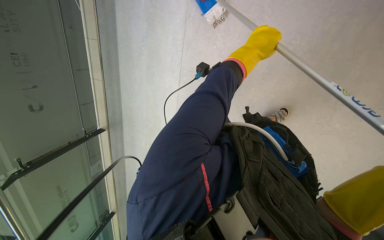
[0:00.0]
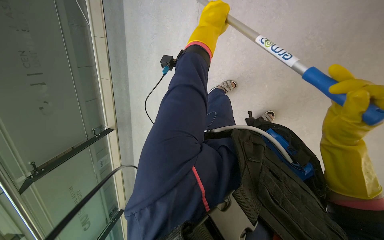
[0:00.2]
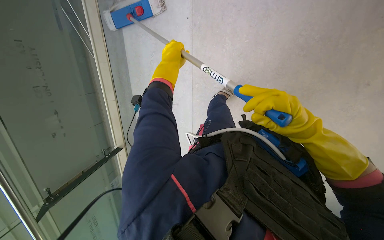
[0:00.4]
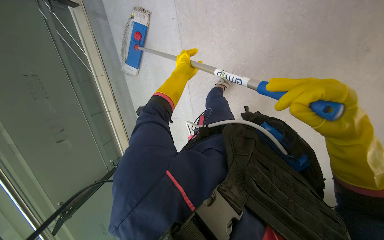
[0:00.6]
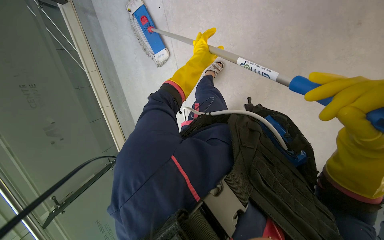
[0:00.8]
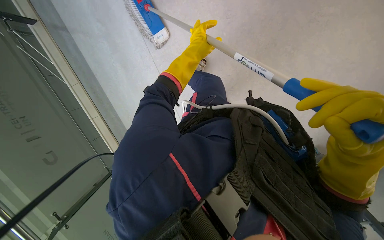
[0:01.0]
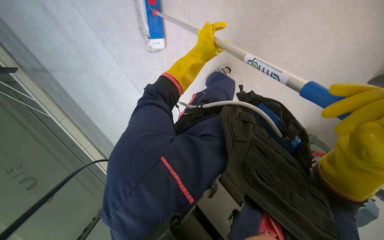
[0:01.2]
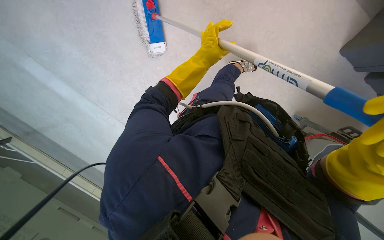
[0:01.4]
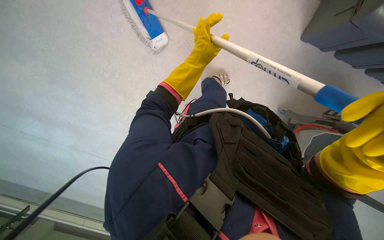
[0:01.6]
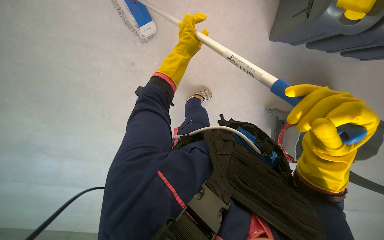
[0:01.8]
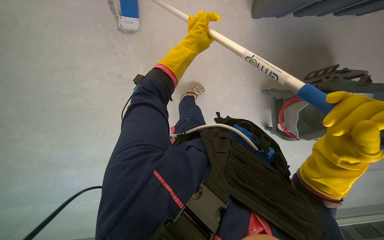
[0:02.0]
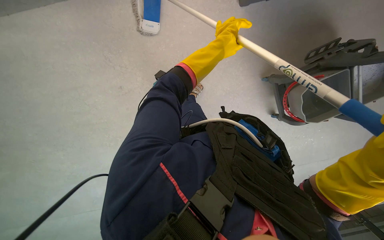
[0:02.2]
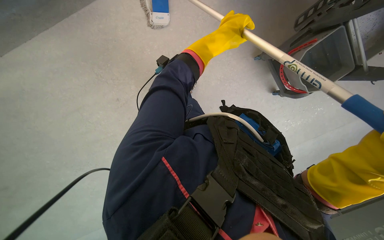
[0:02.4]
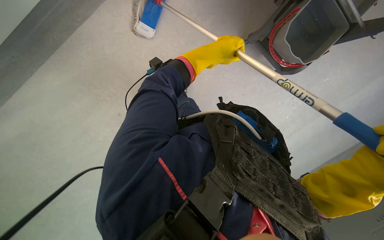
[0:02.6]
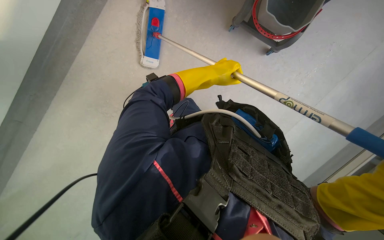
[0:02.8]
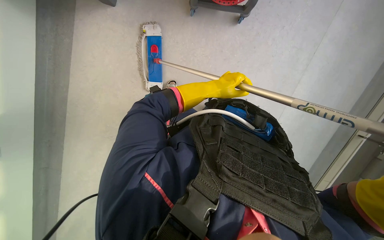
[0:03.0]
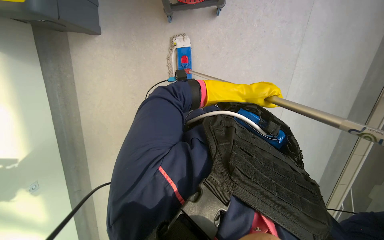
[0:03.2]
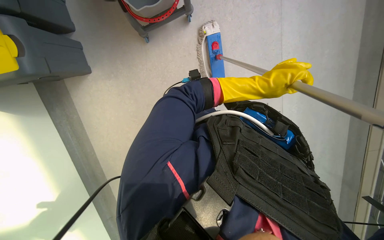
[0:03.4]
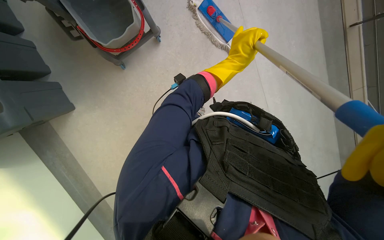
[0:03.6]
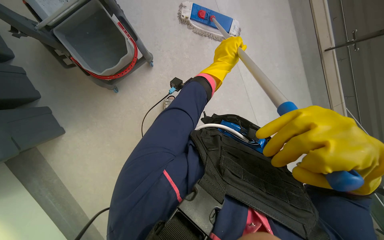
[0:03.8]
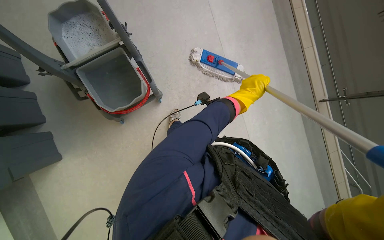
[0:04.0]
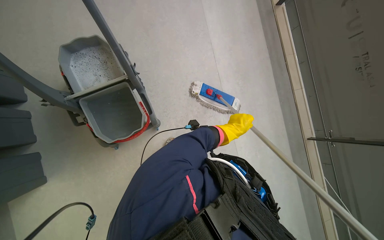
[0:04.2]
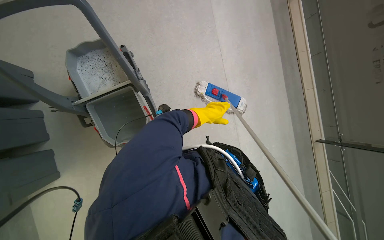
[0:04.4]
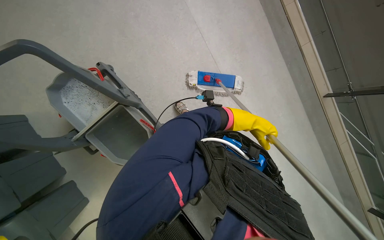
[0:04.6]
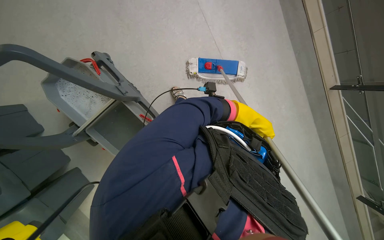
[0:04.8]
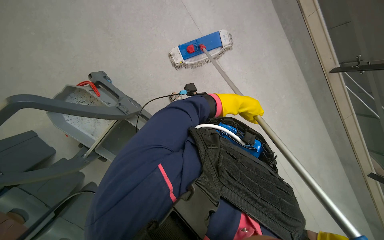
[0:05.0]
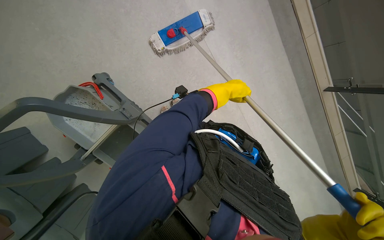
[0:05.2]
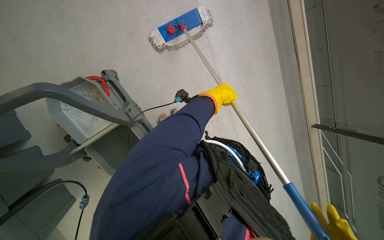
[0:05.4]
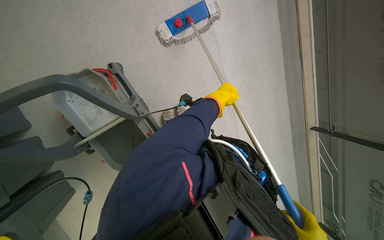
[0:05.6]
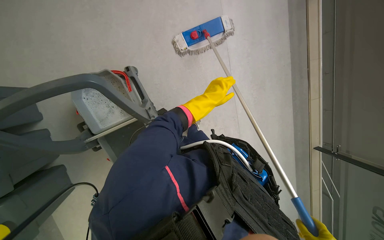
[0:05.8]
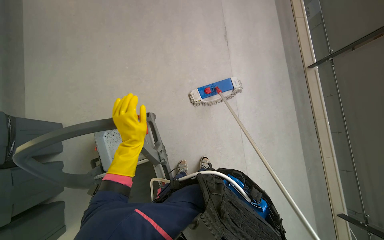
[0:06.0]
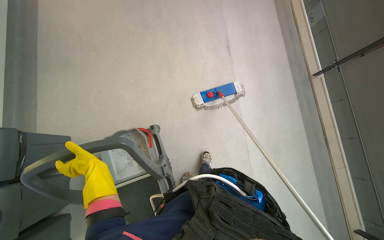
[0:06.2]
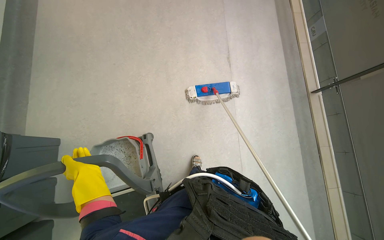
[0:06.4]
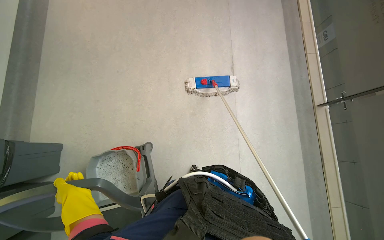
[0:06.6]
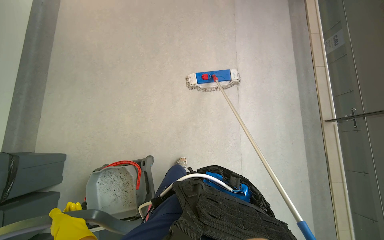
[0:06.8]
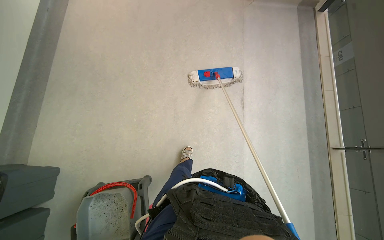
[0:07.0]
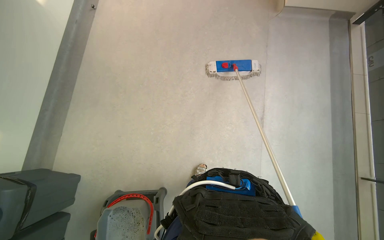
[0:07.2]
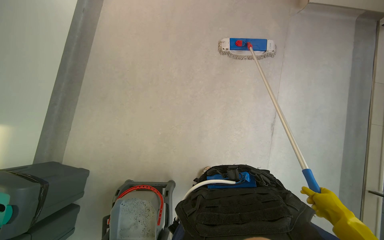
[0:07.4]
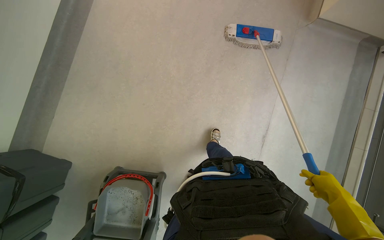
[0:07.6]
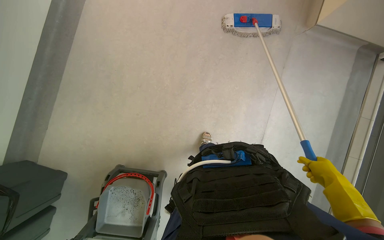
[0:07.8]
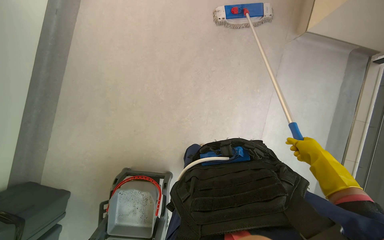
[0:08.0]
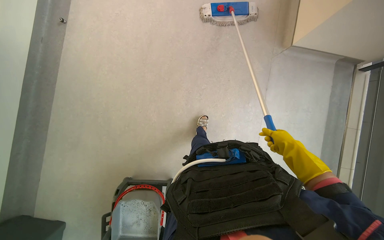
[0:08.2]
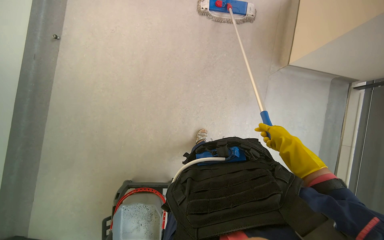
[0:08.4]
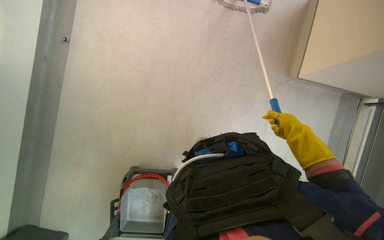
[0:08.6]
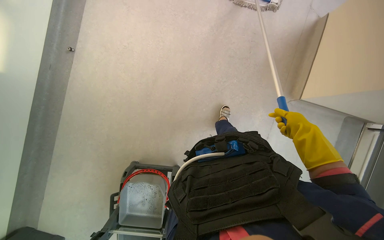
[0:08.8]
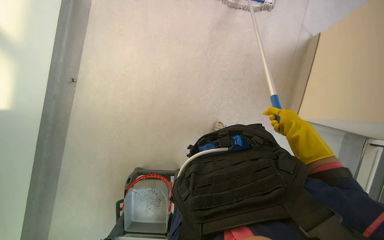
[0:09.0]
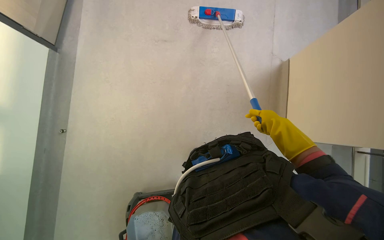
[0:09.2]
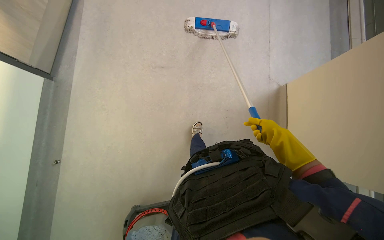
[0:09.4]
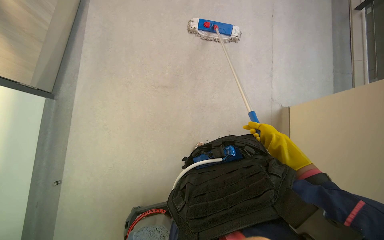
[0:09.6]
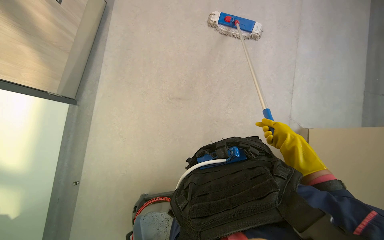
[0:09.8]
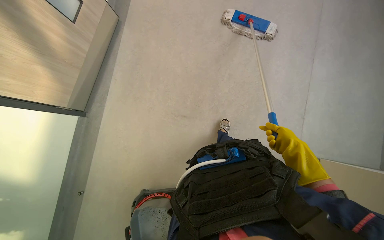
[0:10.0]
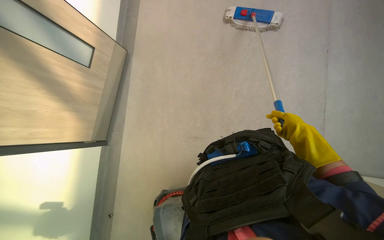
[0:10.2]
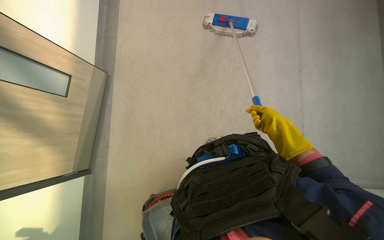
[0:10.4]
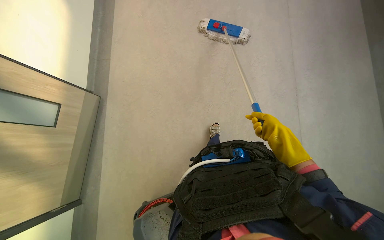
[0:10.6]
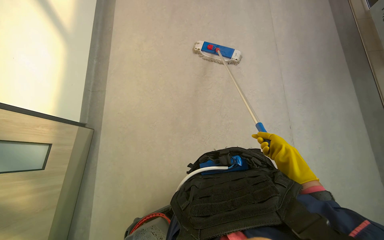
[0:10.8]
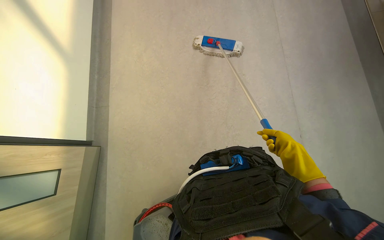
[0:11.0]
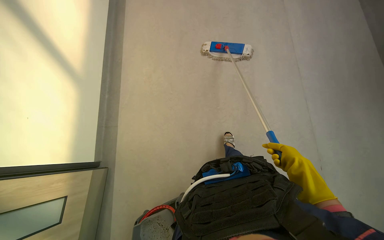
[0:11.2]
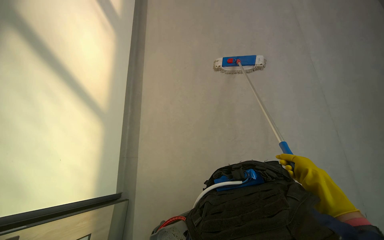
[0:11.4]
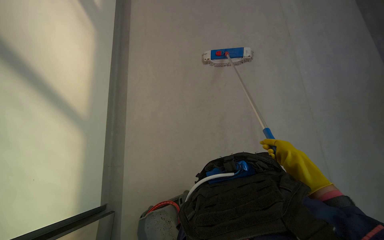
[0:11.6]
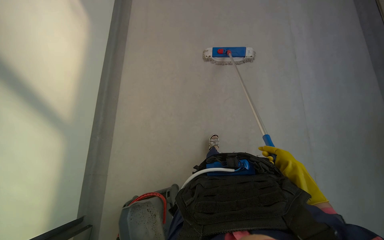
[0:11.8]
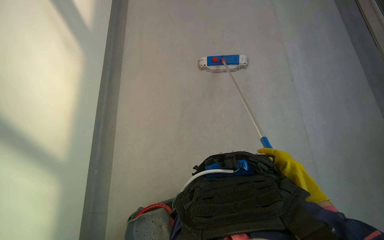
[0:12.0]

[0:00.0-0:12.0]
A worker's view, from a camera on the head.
Job: mopping floor.
The whole recording: Mopping floor. The worker mops the floor with a long-handled mop, periodically wringing it out.
0:00.0 to 0:01.6: The wearer looks approximately 40 degrees further to the right.
0:06.0 to 0:07.6: The wearer moves roughly 90 cm.
0:07.6 to 0:09.0: The camera is carried about 1.5 m.
0:09.0 to 0:10.4: The camera is carried approximately 70 cm.

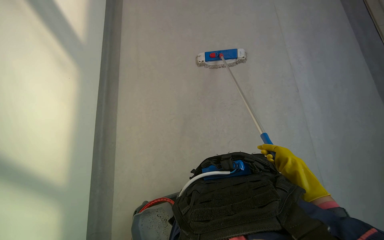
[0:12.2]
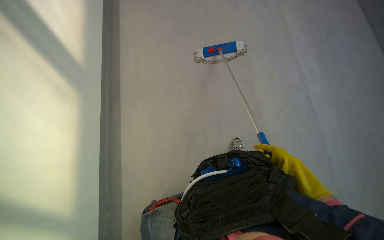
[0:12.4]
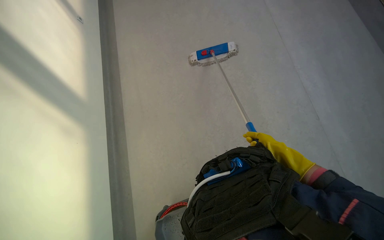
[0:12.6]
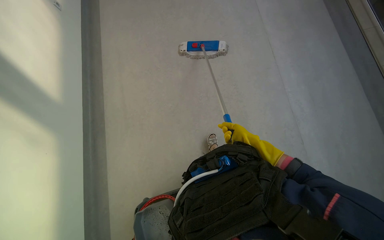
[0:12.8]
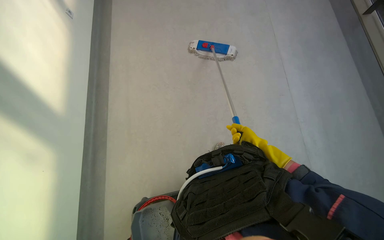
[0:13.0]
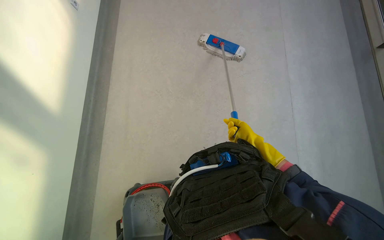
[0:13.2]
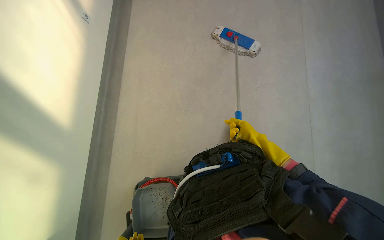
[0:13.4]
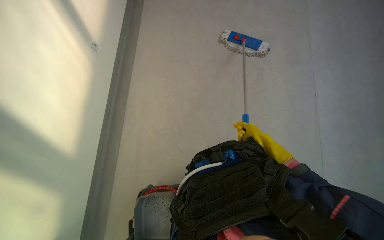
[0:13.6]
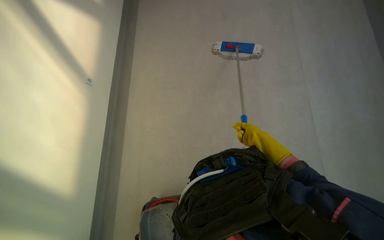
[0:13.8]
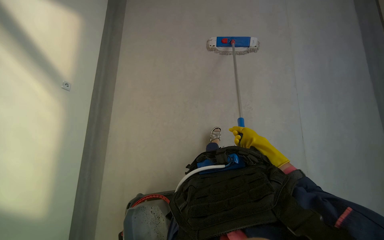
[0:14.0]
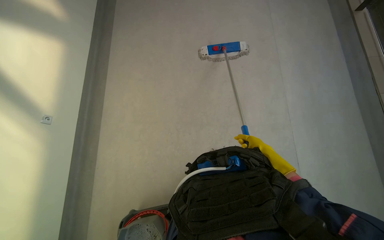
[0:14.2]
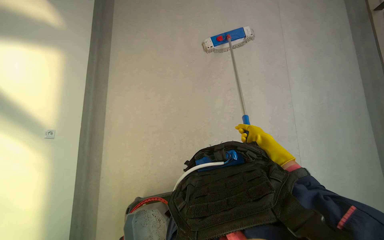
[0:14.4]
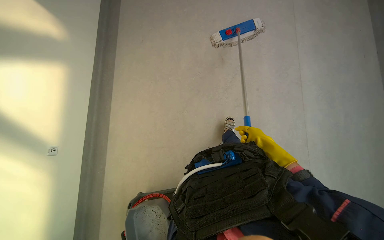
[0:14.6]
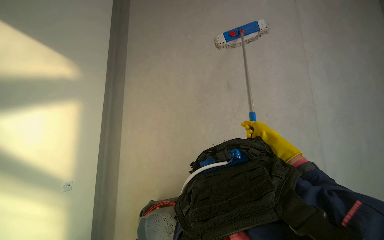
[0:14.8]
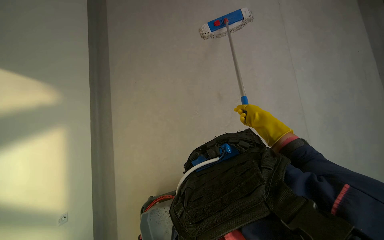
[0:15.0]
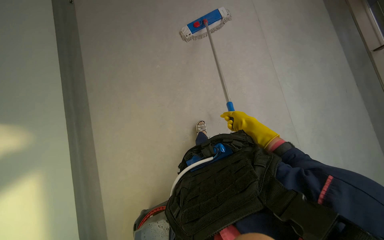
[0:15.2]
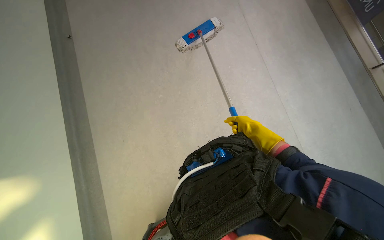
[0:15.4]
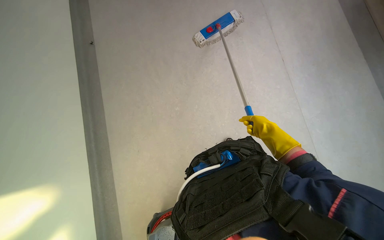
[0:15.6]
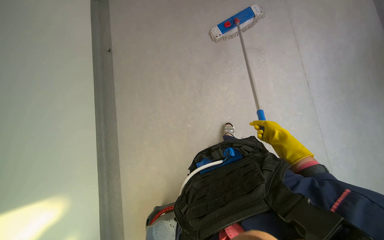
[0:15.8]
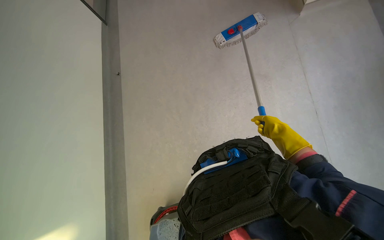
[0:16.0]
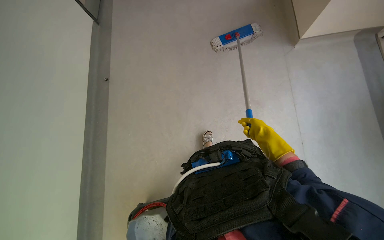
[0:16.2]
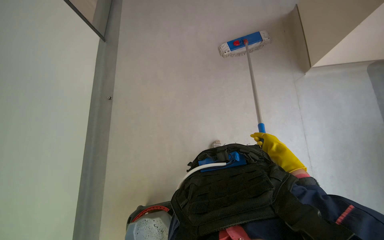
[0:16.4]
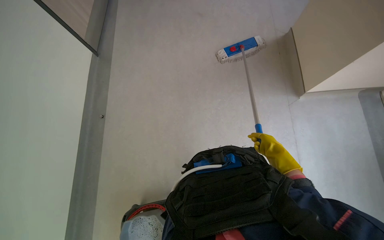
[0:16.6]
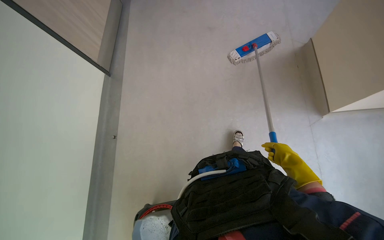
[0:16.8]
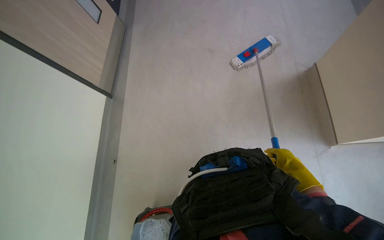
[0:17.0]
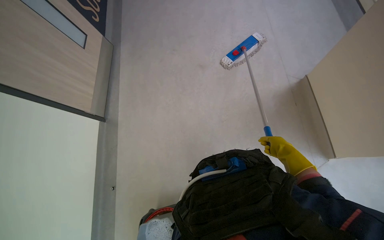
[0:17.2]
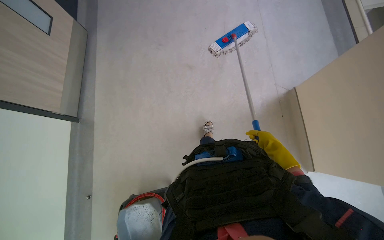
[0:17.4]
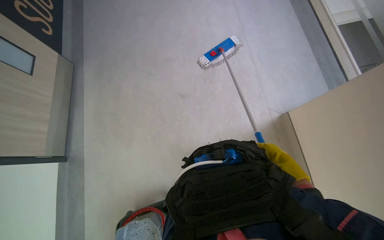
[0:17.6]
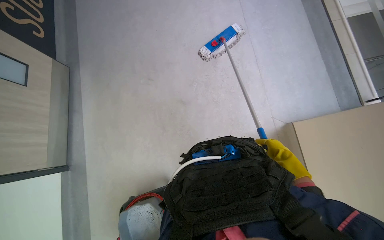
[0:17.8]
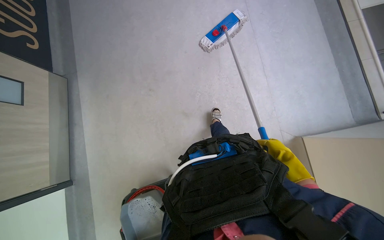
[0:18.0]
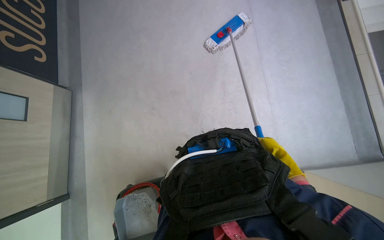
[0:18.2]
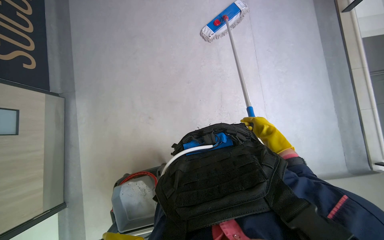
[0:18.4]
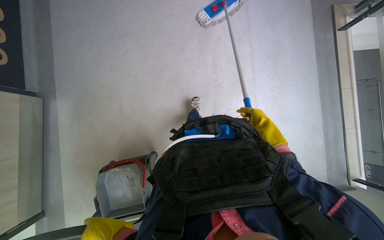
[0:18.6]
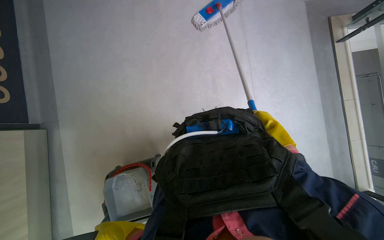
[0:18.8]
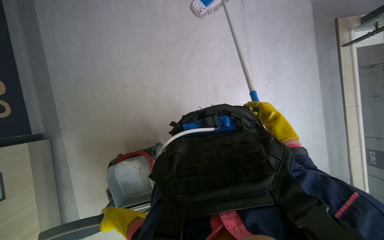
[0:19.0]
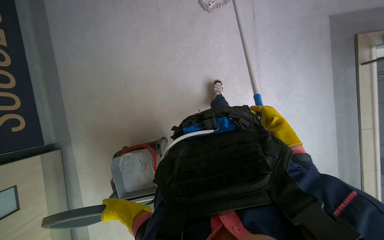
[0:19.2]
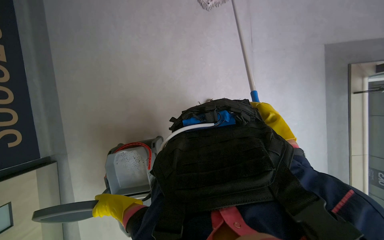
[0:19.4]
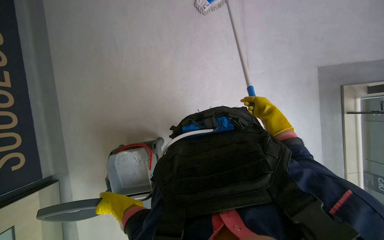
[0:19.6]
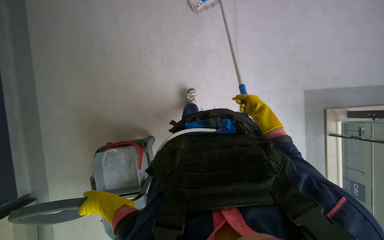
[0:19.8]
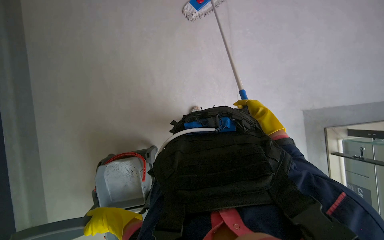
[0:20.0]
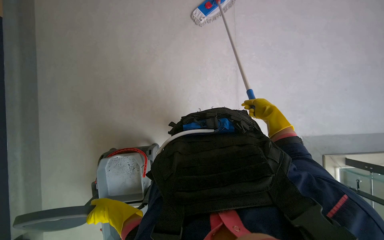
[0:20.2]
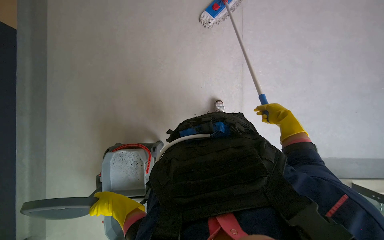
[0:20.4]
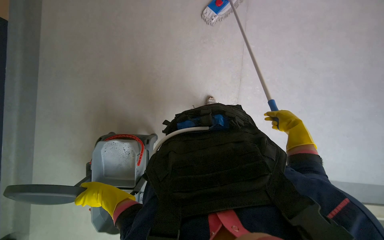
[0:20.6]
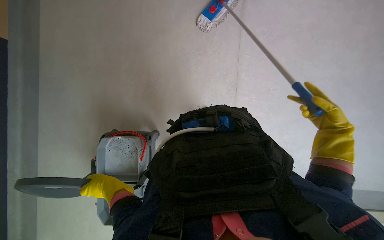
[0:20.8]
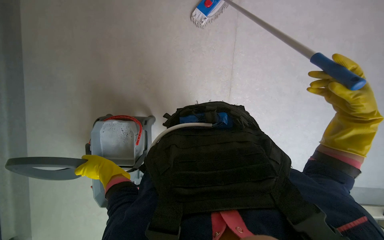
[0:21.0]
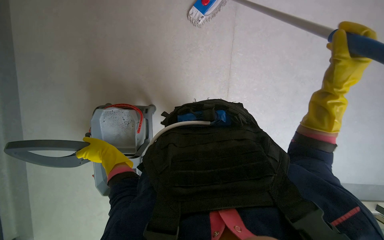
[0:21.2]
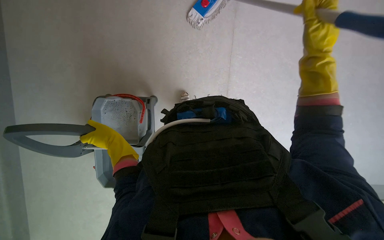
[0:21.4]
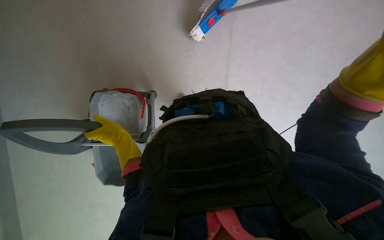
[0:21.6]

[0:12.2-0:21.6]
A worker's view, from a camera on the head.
Job: mopping floor.
The whole recording: Mopping floor. The worker mops the floor with a long-handled mop, periodically wringing it out.
0:13.8 to 0:15.4: The camera travels roughly 80 cm.
0:18.4 to 0:20.0: The camera is carried approximately 1 m. The wearer looks about 15 degrees further downward.
0:20.0 to 0:21.6: The right hand goes about 20 cm nearer to the camera.
